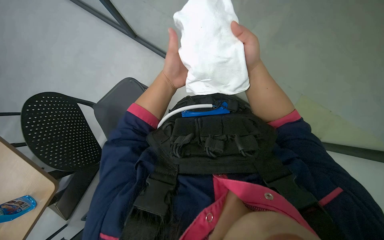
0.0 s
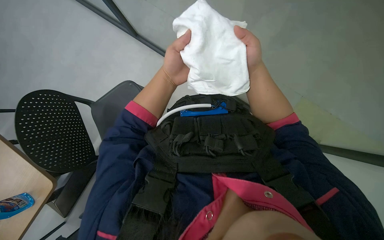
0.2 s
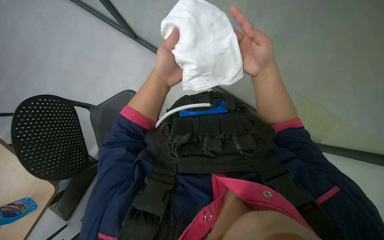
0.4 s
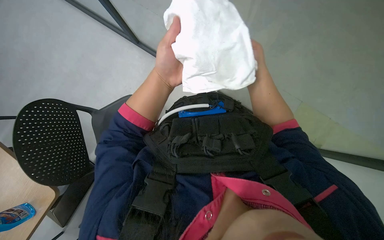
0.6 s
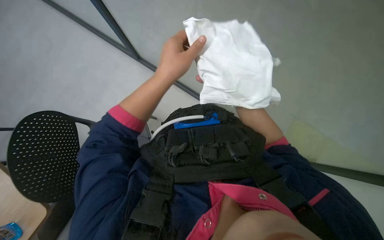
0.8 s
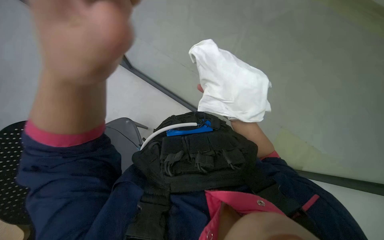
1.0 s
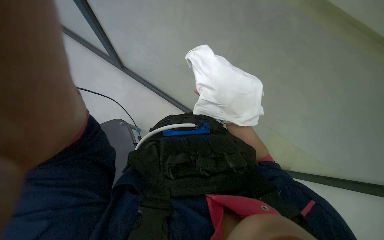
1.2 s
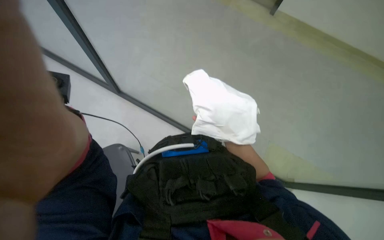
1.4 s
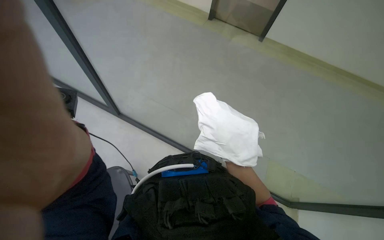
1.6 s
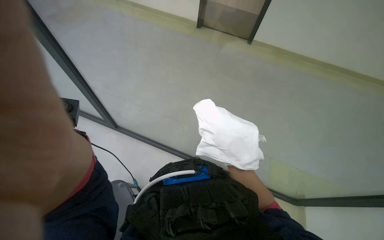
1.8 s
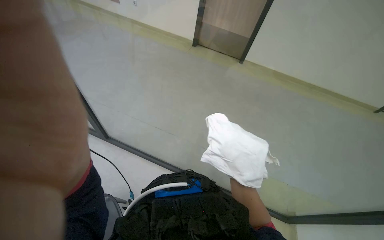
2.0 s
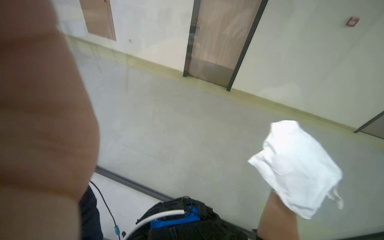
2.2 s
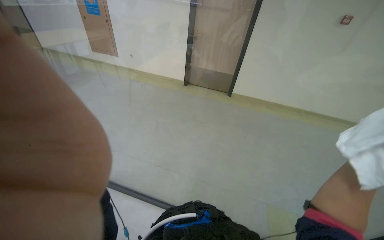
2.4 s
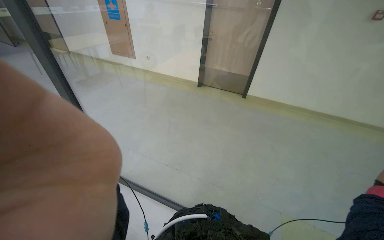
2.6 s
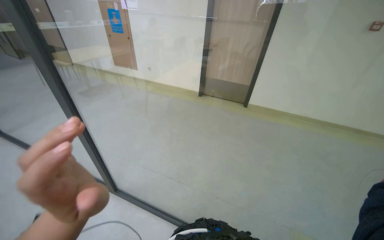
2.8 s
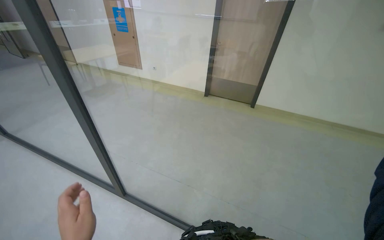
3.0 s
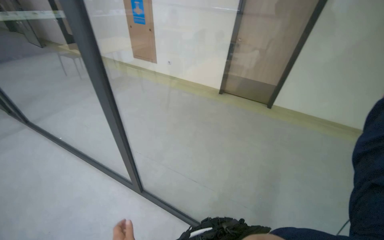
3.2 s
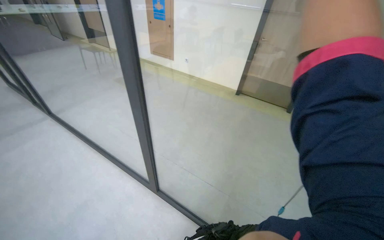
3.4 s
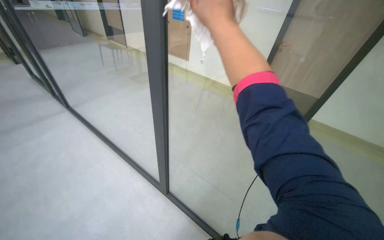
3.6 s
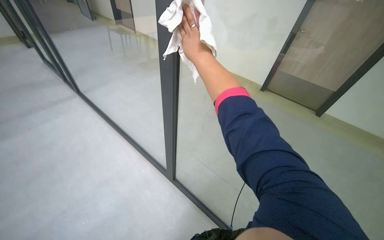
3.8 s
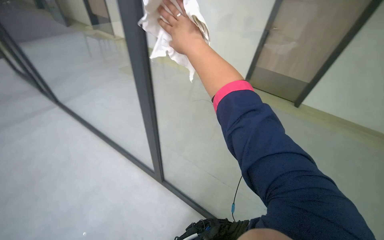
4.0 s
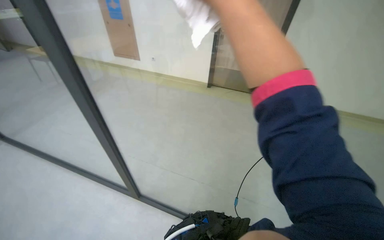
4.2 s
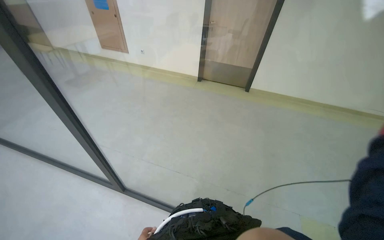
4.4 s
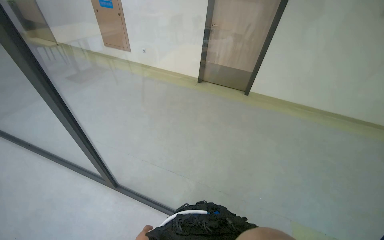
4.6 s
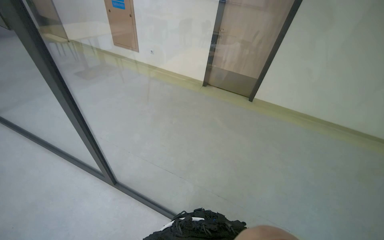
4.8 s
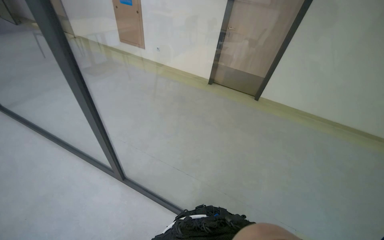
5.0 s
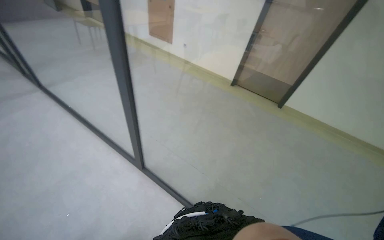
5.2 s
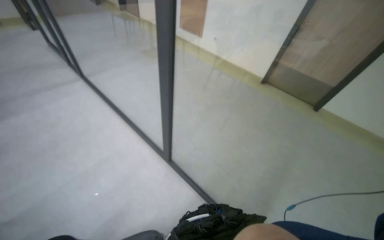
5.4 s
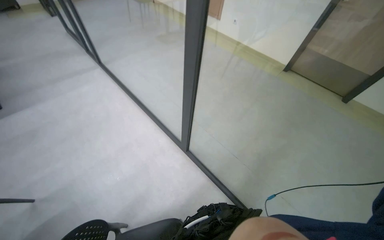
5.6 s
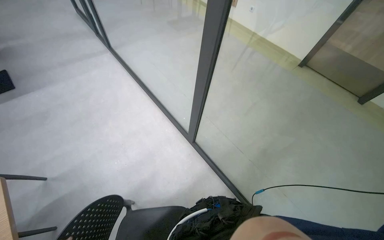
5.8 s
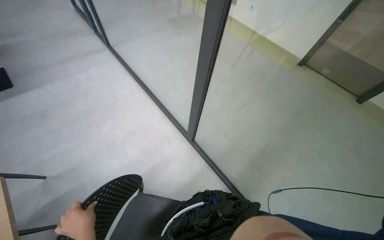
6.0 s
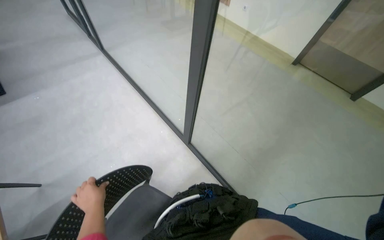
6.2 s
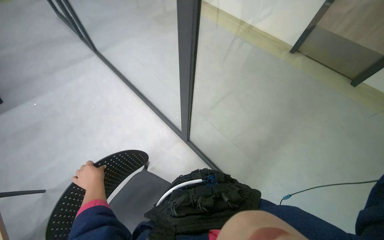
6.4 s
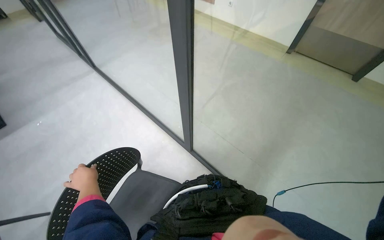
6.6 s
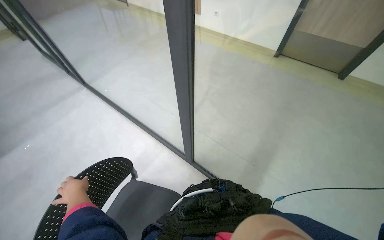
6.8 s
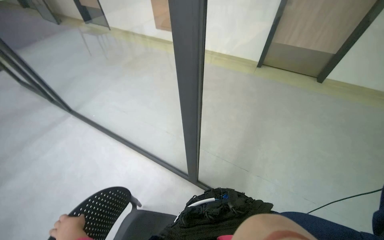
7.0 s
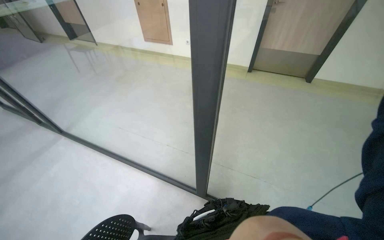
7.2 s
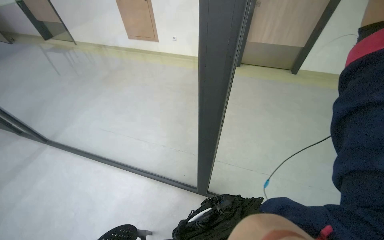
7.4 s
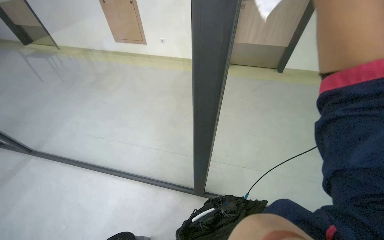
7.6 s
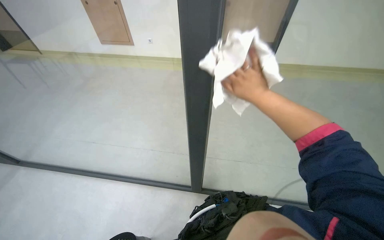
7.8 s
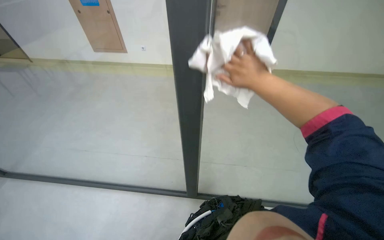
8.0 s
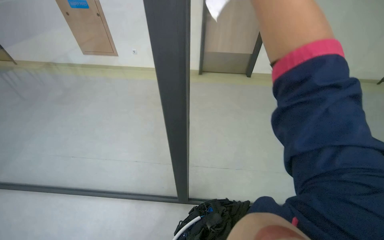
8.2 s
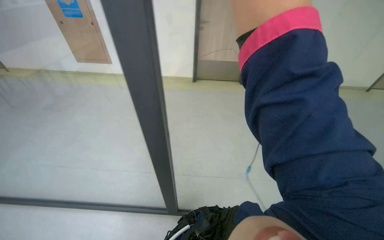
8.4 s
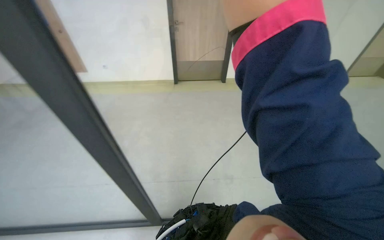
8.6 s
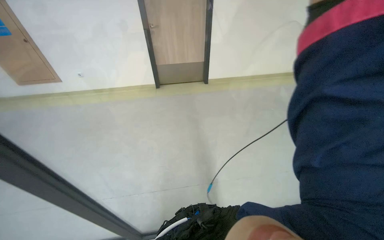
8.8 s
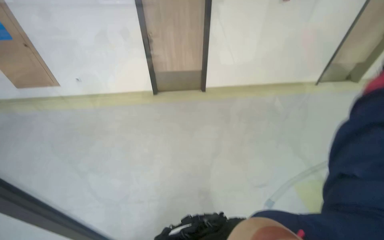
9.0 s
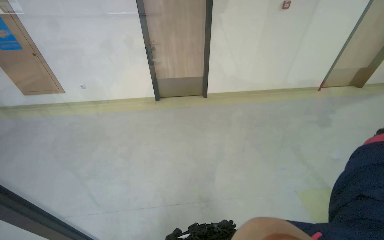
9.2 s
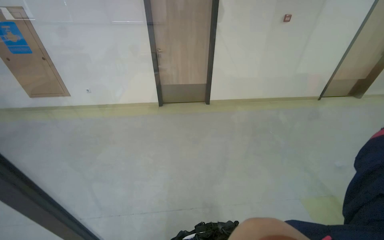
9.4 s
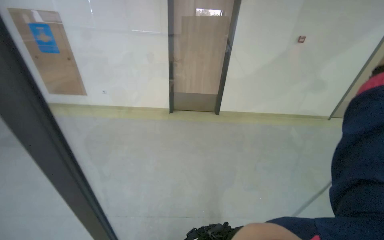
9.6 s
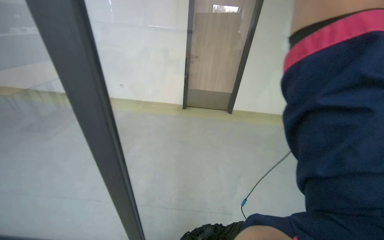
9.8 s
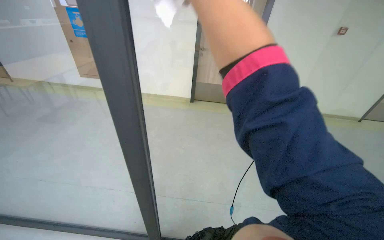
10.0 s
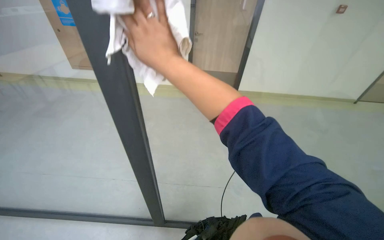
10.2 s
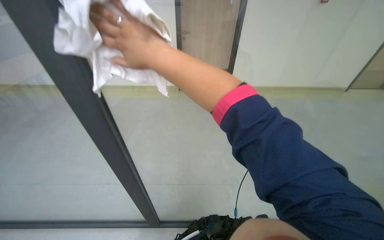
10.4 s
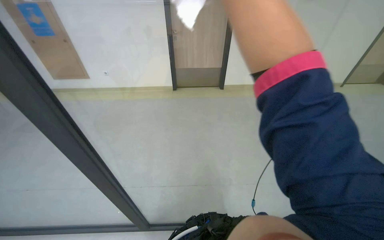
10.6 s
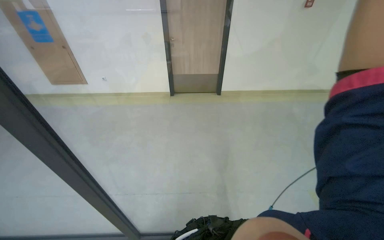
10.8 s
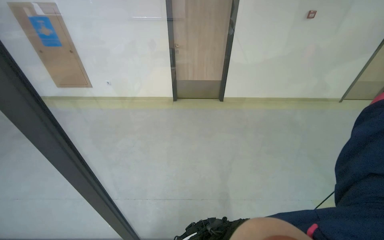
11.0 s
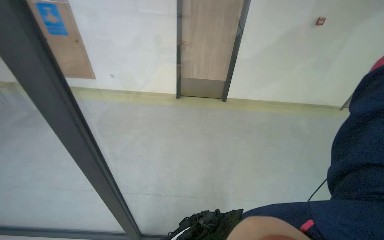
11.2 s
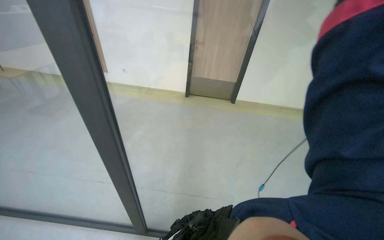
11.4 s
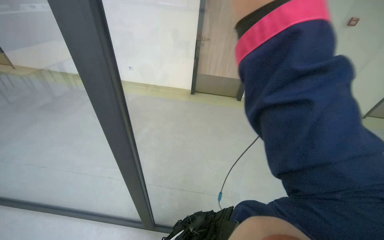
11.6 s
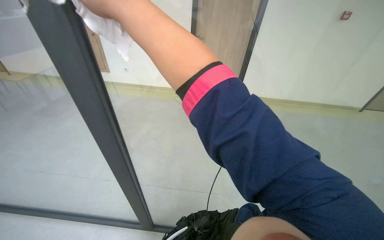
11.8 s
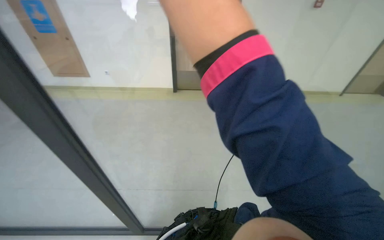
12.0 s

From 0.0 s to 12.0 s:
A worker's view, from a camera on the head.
Job: wiping surfaces.
The whole recording: Cleaning glass partition. The worker prepares the cloth, moves chairs, and wipes the glass partition.
From 0.0 s to 1.6 s: The wearer looks some 25 degrees further upward.
From 1.6 s to 3.0 s: The wearer looks approximately 20 degrees further upward.
From 4.4 s to 6.0 s: The camera is carried to the left, approximately 50 cm. The head turns to the left by about 30 degrees.
From 6.0 s to 7.6 s: The wearer's head swings some 35 degrees to the right. The view tilts about 15 degrees upward.

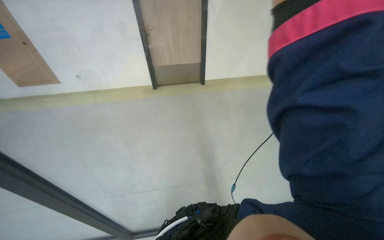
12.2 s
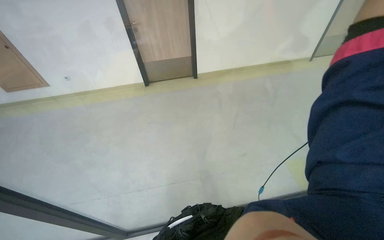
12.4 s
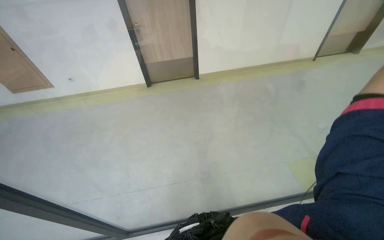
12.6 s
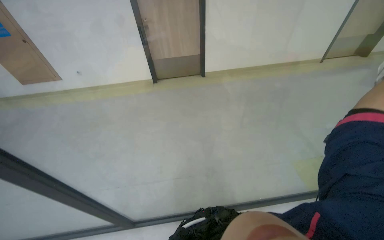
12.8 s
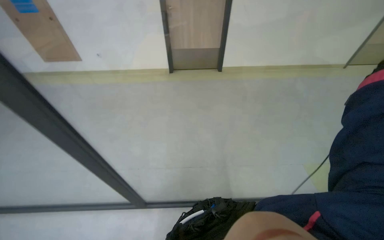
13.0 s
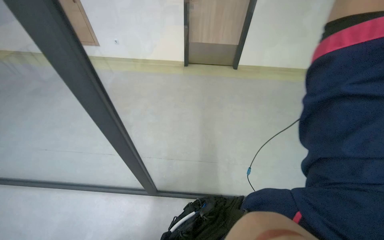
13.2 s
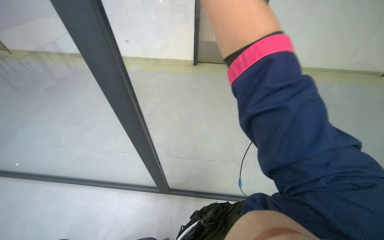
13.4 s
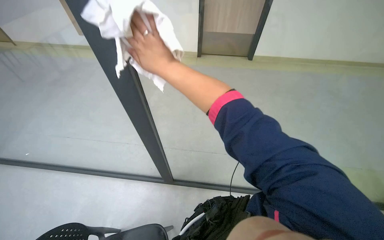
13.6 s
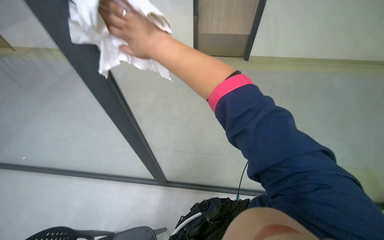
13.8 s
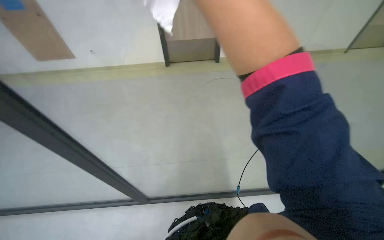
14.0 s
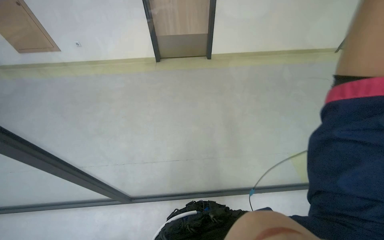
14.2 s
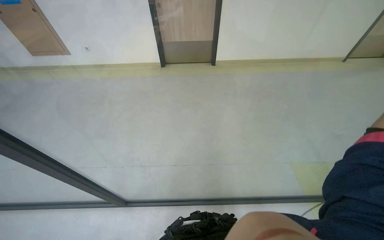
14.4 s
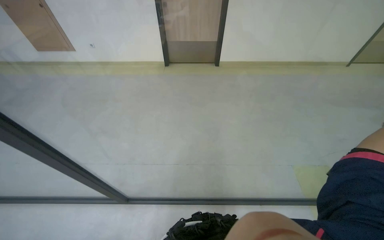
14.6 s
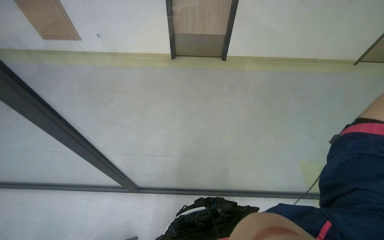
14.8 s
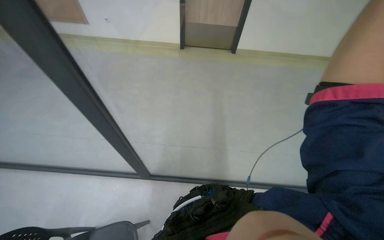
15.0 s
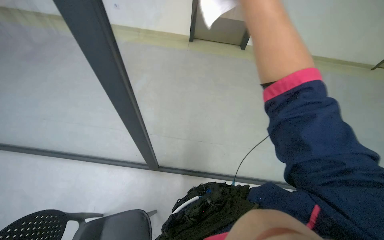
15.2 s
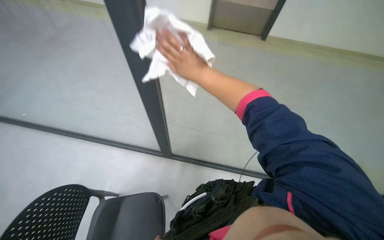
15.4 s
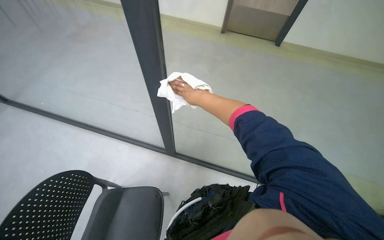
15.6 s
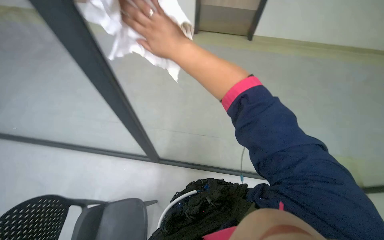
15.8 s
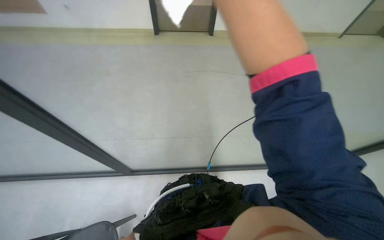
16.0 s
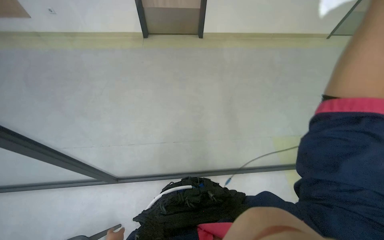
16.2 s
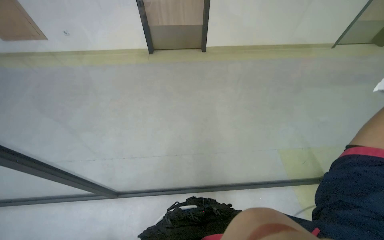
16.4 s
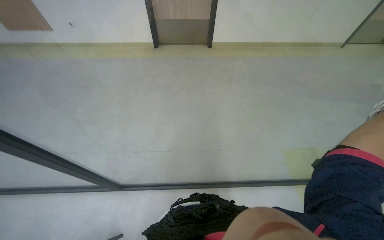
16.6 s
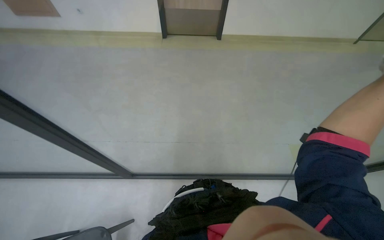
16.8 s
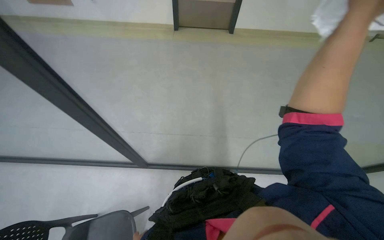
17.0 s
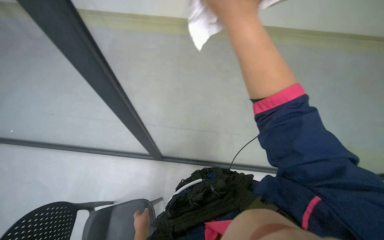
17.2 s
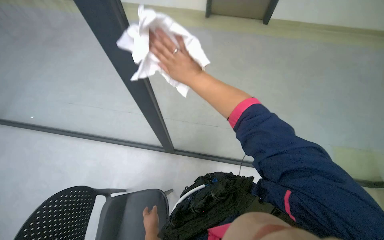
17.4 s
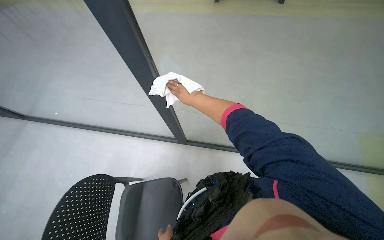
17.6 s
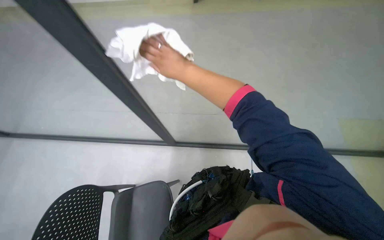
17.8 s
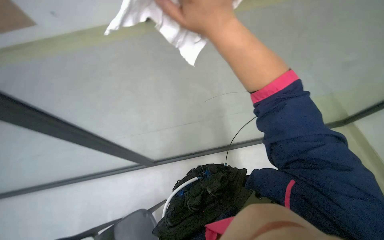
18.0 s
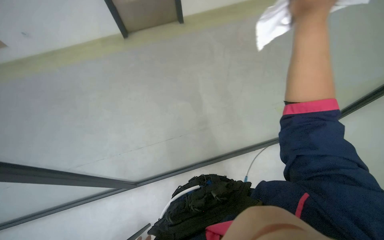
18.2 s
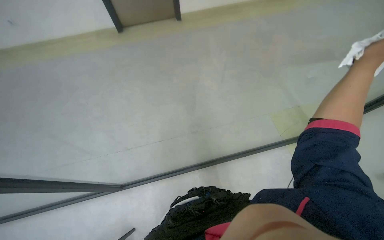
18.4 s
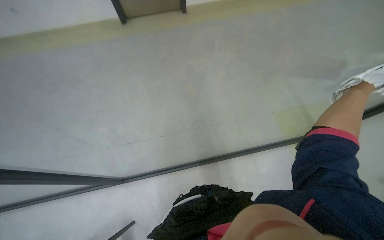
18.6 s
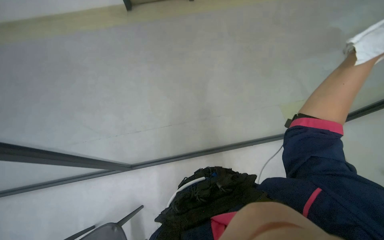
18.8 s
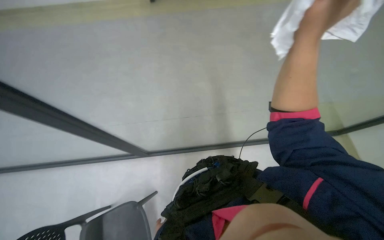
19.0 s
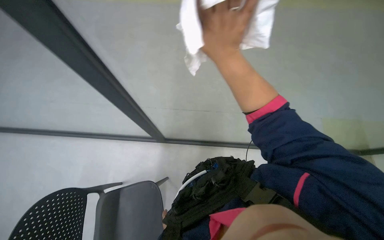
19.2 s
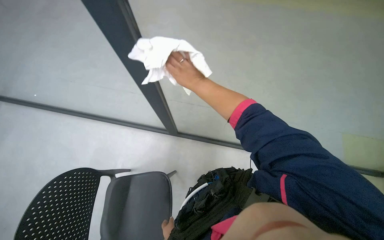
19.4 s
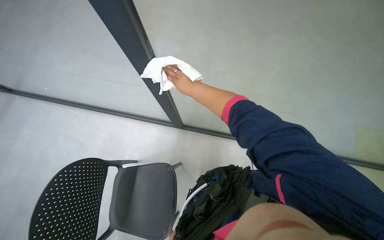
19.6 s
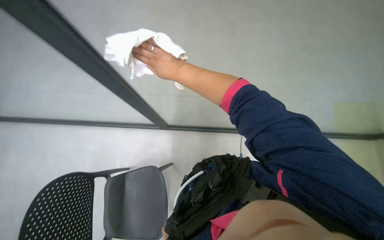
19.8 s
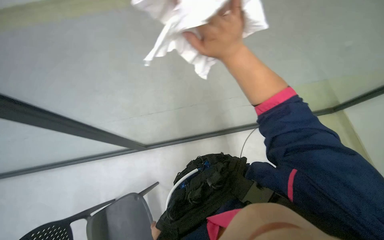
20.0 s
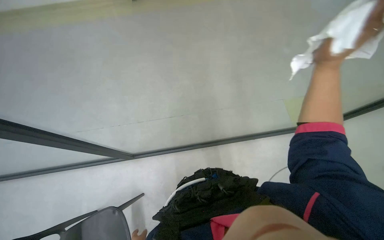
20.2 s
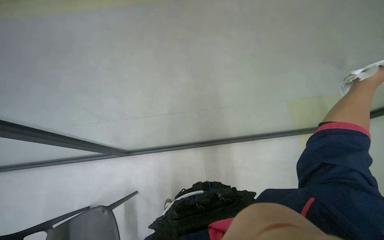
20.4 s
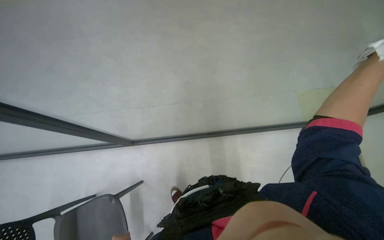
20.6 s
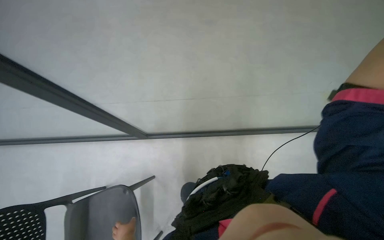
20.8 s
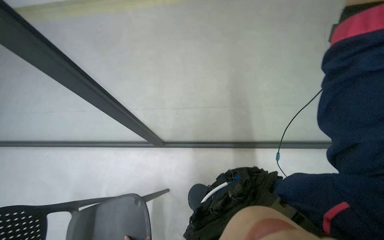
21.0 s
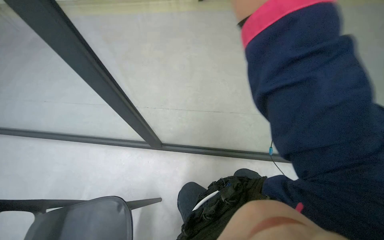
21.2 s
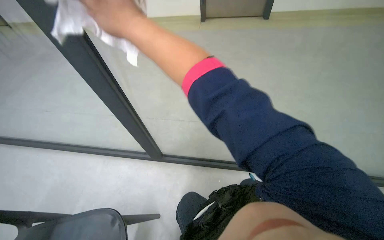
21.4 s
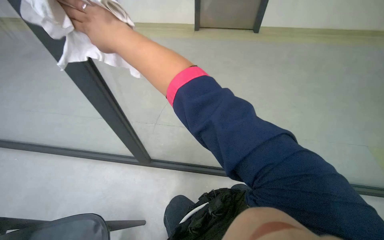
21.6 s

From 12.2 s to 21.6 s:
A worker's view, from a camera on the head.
Job: wiping surfaces.
The whole recording: Cleaning glass partition. The worker prepares the cloth, moves chairs, and wipes the glass partition.
From 12.2 s to 13.8 s: The head turns to the left by roughly 15 degrees.
From 13.8 s to 15.4 s: The wearer moves some 40 cm.
From 18.4 s to 20.0 s: The view tips downward by about 25 degrees.
